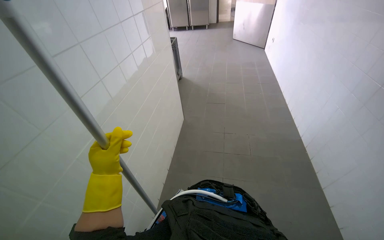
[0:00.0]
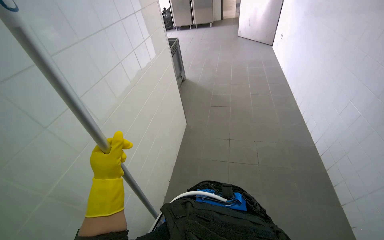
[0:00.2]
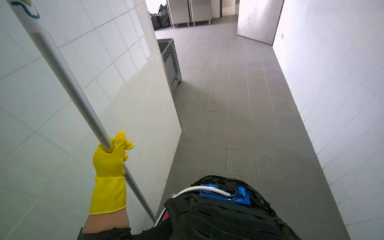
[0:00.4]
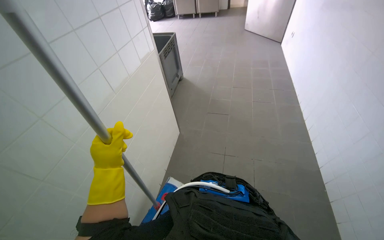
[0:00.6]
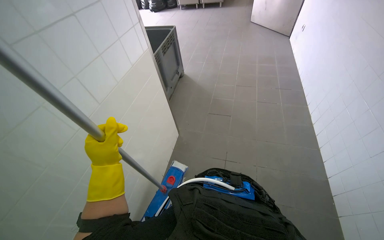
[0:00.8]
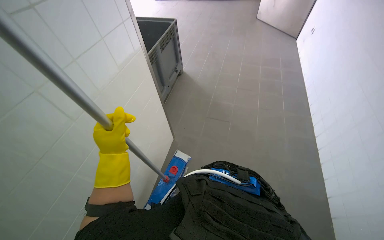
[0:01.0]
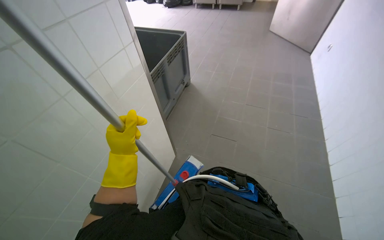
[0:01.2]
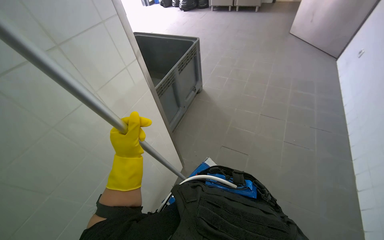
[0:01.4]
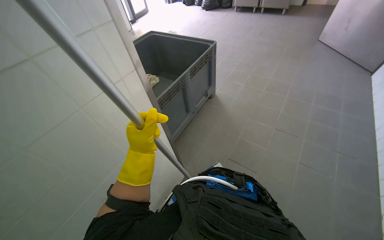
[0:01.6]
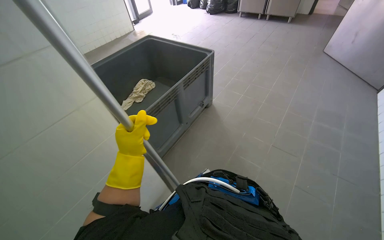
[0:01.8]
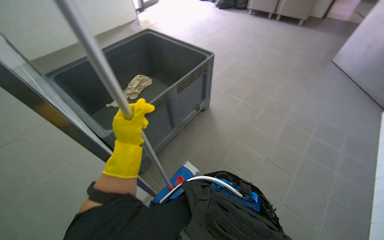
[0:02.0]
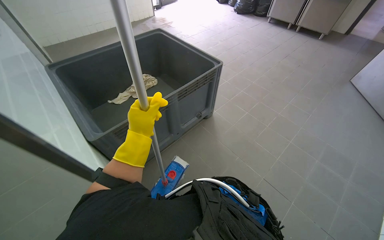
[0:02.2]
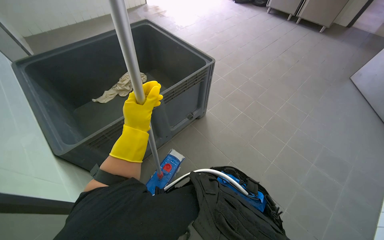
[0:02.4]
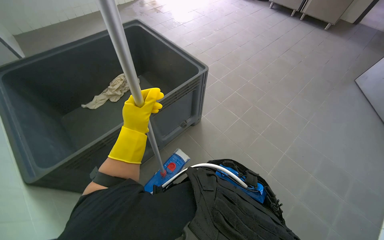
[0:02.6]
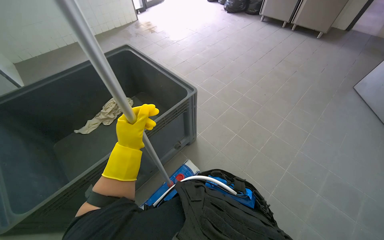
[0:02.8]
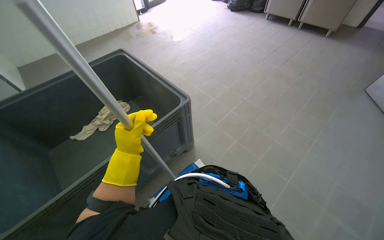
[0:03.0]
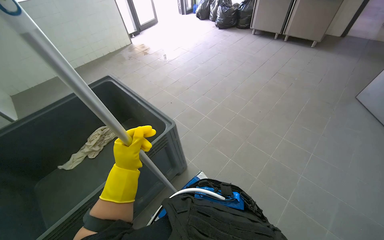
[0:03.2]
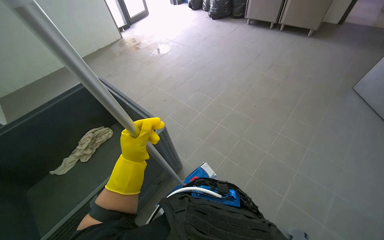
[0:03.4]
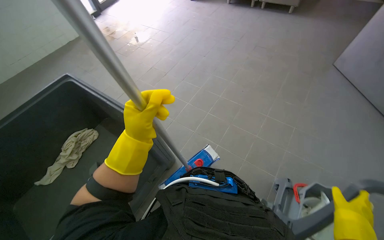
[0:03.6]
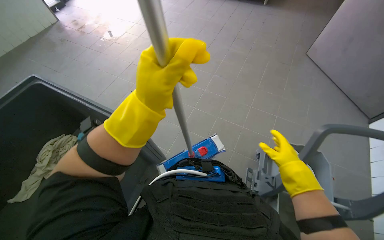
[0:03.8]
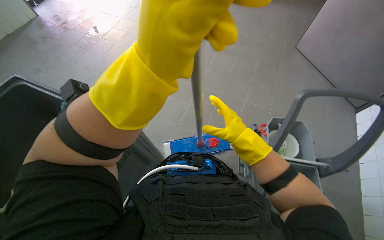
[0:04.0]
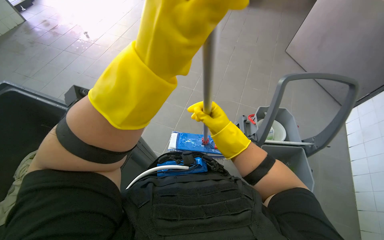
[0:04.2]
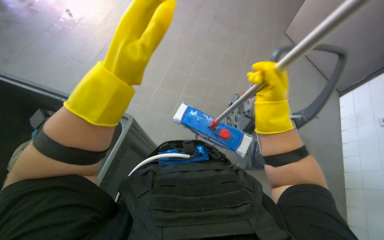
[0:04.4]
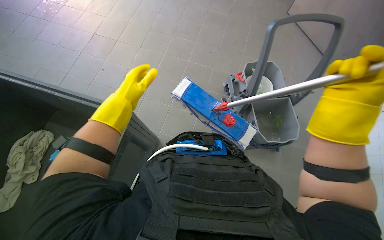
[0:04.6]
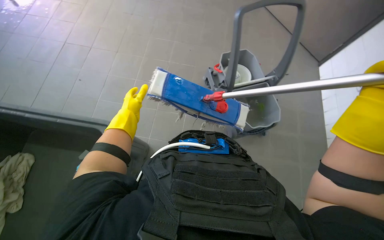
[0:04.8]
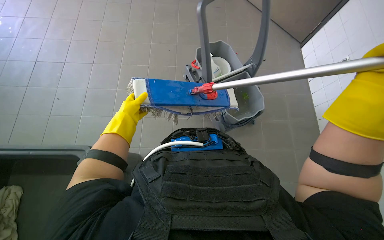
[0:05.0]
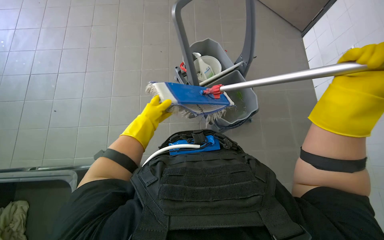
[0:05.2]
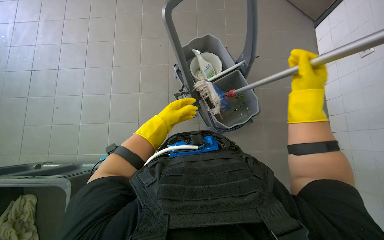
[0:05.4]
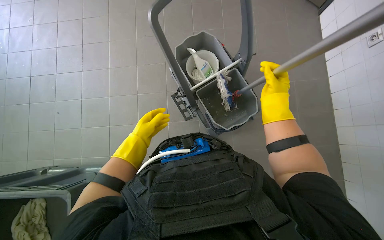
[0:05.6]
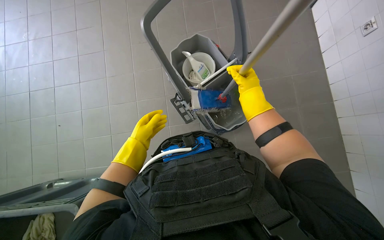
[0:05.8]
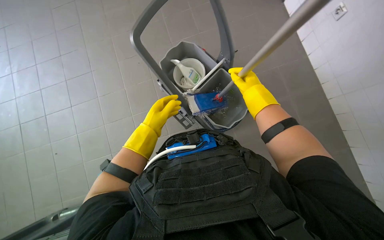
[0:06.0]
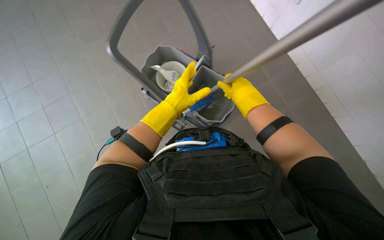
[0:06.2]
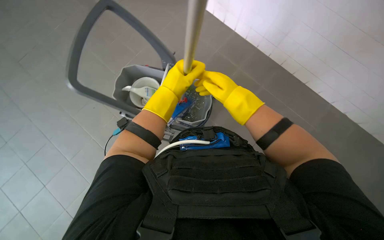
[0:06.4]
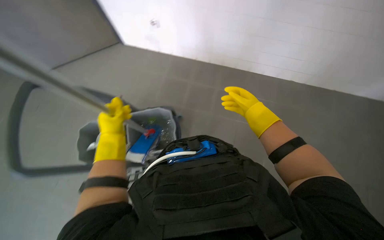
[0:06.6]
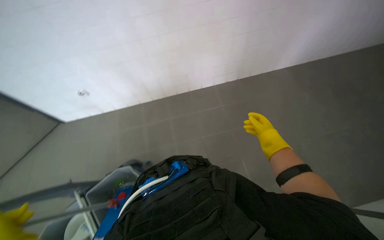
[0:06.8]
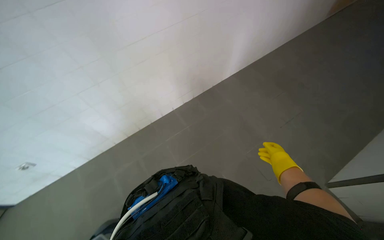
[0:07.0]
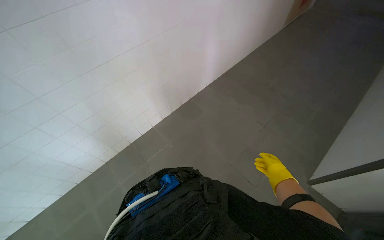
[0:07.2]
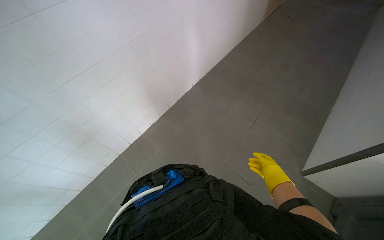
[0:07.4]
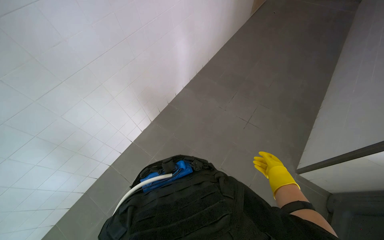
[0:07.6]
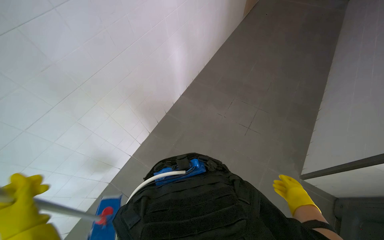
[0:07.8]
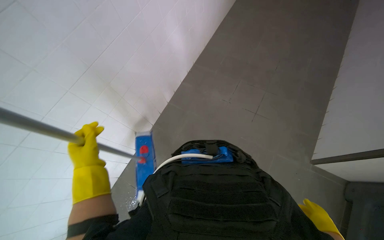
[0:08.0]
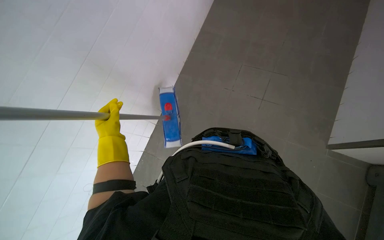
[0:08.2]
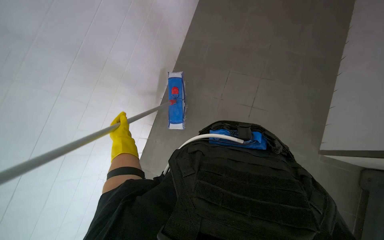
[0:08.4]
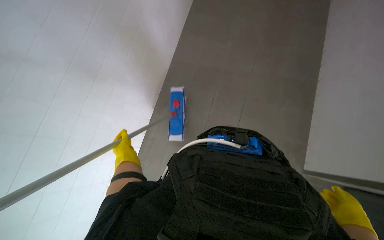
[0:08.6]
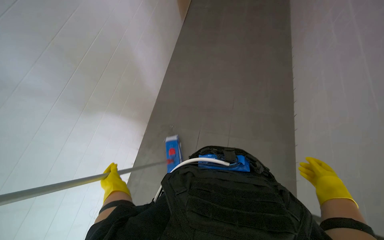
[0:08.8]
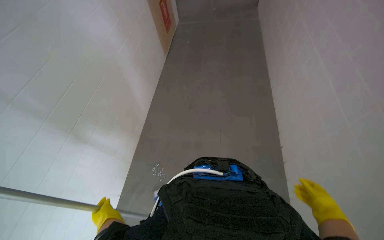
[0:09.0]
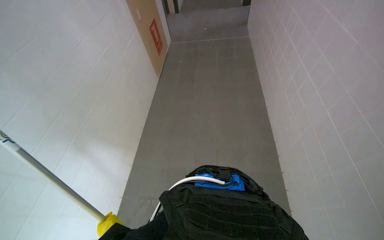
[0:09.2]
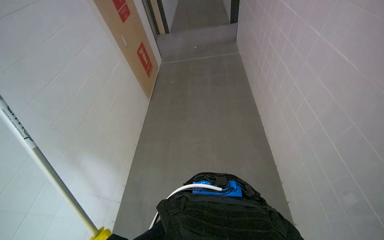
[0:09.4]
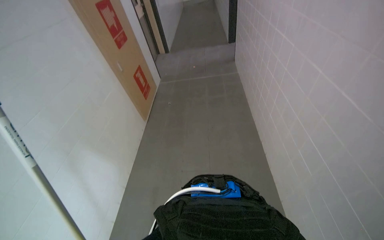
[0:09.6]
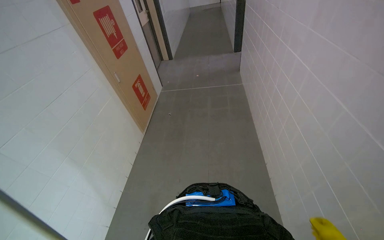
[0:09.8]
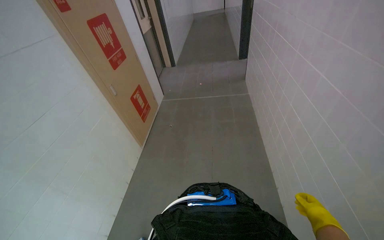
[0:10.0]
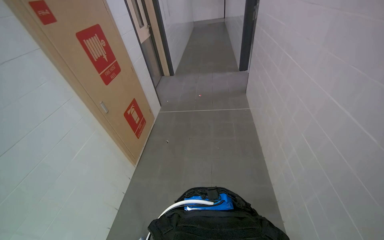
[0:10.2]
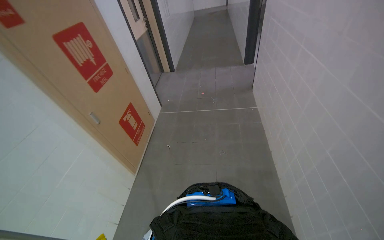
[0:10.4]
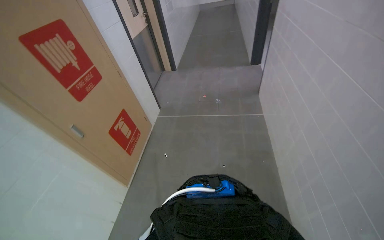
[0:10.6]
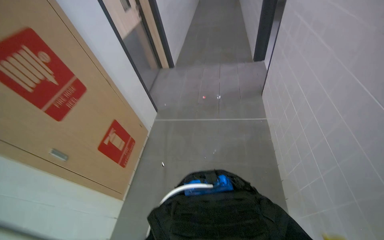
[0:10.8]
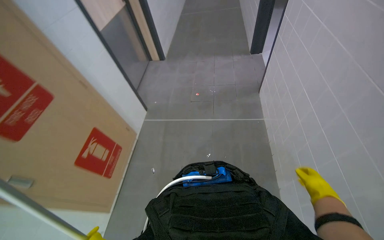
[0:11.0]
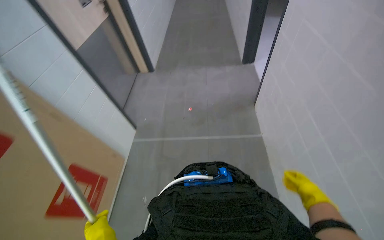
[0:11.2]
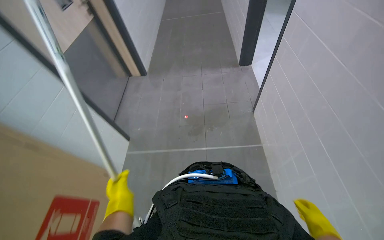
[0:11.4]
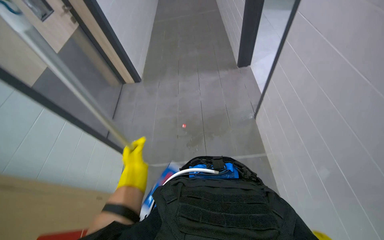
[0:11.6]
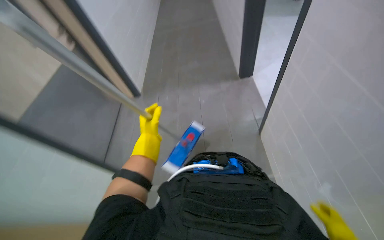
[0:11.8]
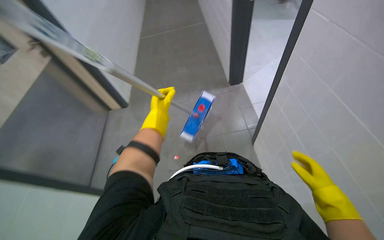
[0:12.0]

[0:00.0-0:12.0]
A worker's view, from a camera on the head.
Job: mopping floor.
The whole recording: Mopping the floor. The worker mops the tiled floor with a flat mop and a bucket.
0:01.6 to 0:03.0: The wearer moves roughly 1 m.
0:03.0 to 0:04.4: The head turns to the right by about 30 degrees. The view tips downward by some 15 degrees. The left hand goes some 40 cm up the picture.
0:04.4 to 0:06.0: The scene rotates counterclockwise by approximately 35 degrees. The left hand is displaced farther from the camera by about 20 cm.
0:07.6 to 0:09.0: The view tilts roughly 15 degrees upward.
0:09.0 to 0:10.4: The wearer moves approximately 70 cm. The wearer looks some 15 degrees further upward.
0:10.4 to 0:12.0: The camera travels roughly 1.5 m.

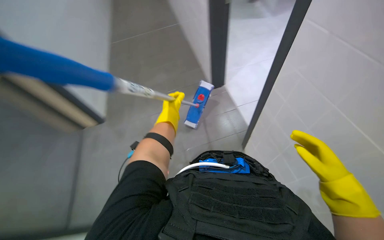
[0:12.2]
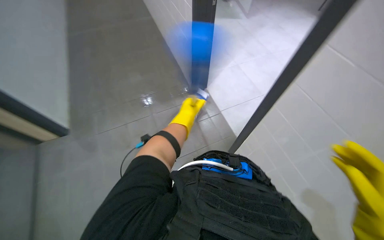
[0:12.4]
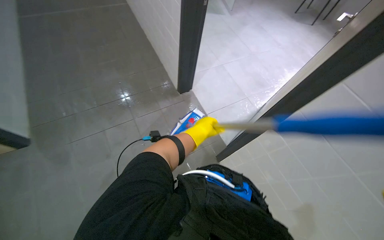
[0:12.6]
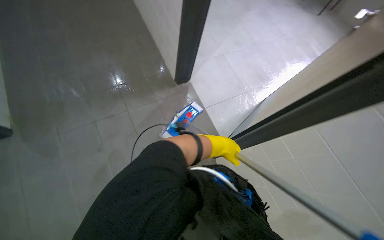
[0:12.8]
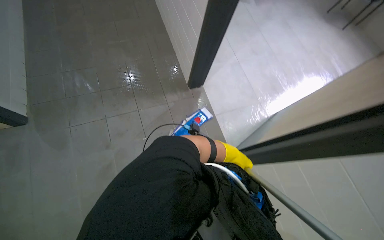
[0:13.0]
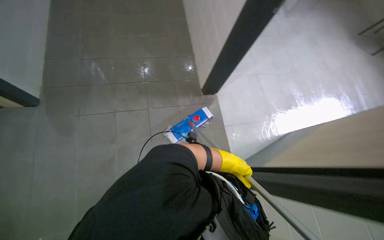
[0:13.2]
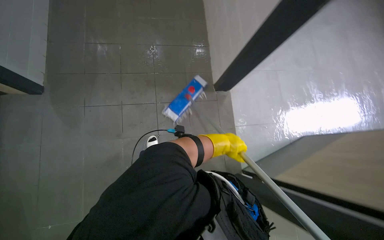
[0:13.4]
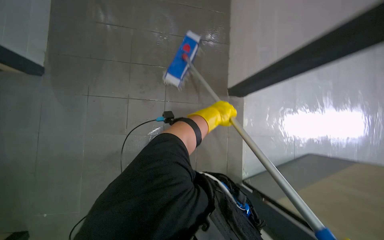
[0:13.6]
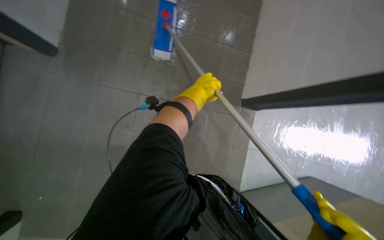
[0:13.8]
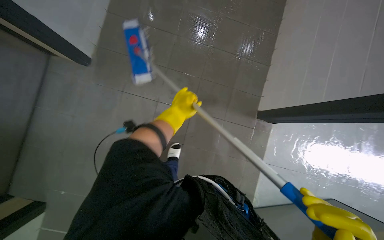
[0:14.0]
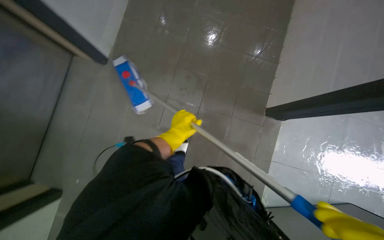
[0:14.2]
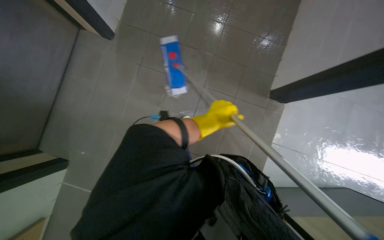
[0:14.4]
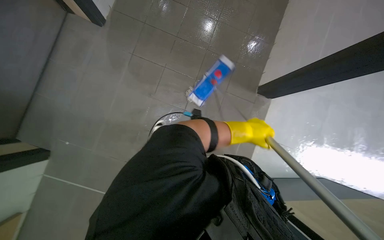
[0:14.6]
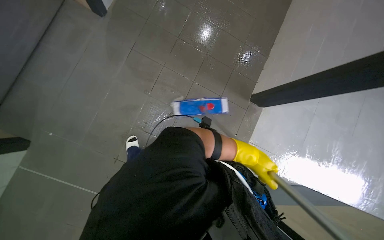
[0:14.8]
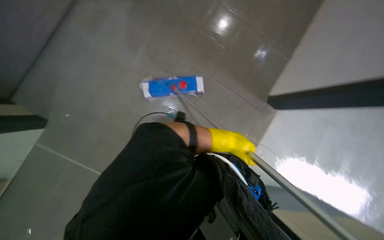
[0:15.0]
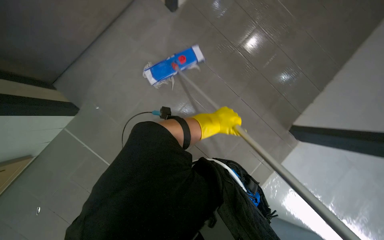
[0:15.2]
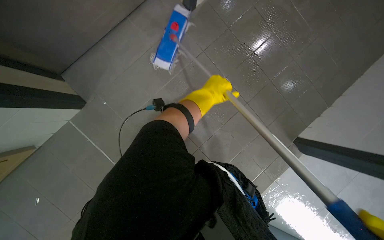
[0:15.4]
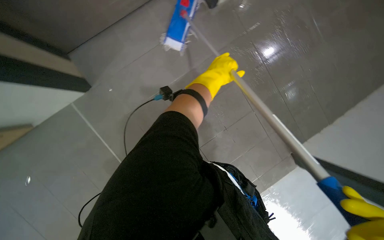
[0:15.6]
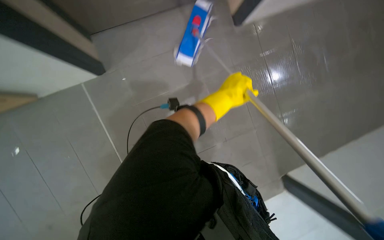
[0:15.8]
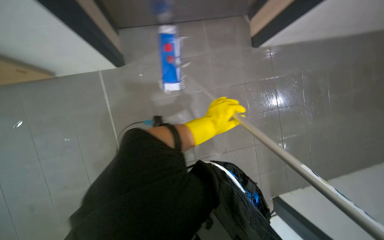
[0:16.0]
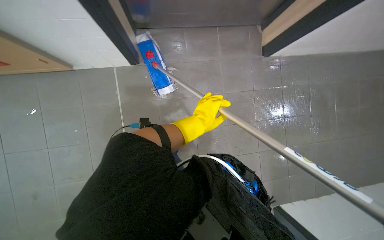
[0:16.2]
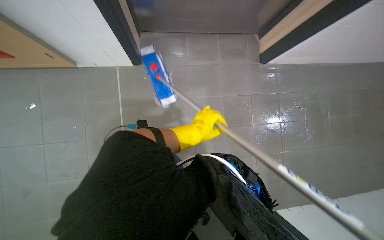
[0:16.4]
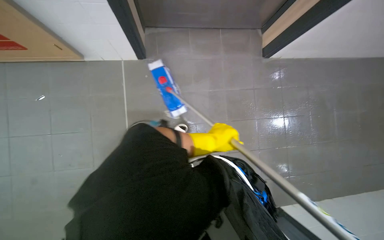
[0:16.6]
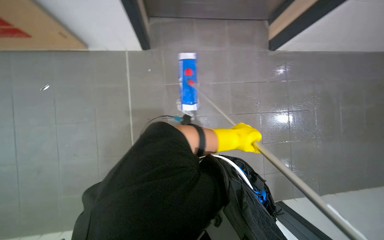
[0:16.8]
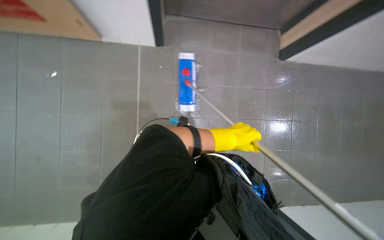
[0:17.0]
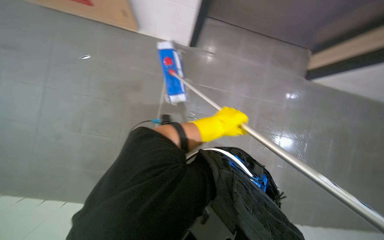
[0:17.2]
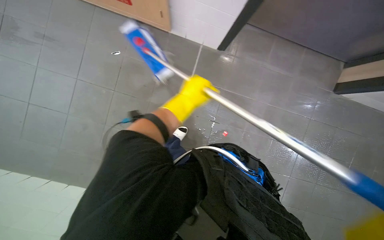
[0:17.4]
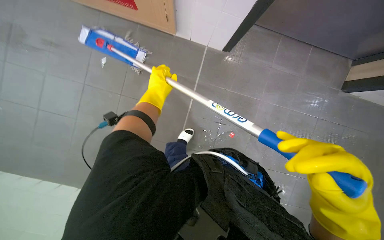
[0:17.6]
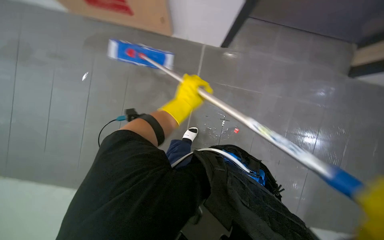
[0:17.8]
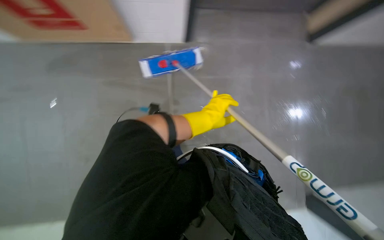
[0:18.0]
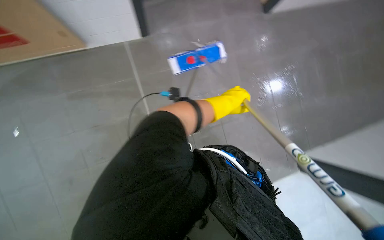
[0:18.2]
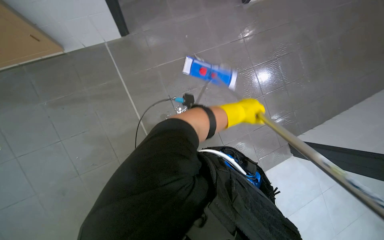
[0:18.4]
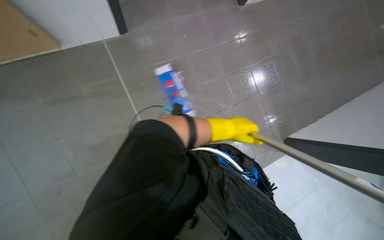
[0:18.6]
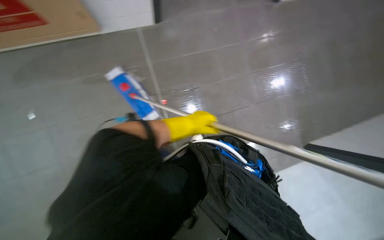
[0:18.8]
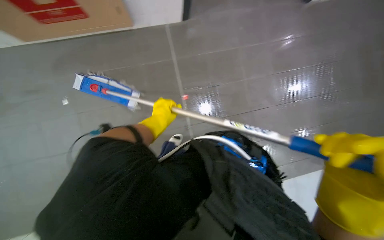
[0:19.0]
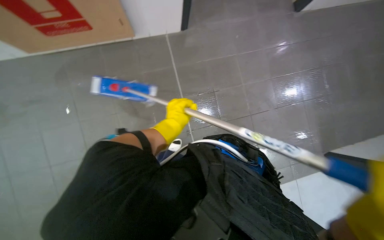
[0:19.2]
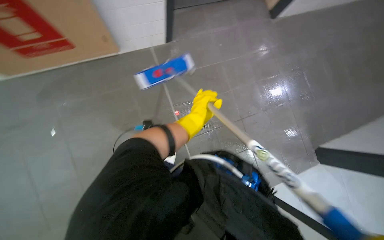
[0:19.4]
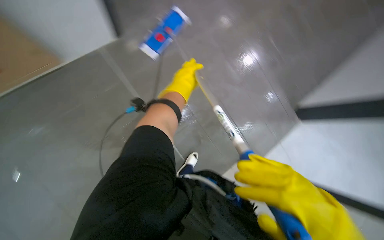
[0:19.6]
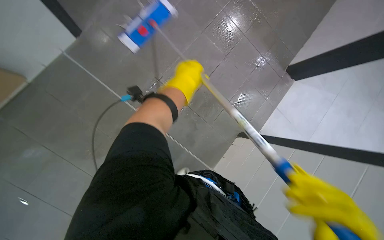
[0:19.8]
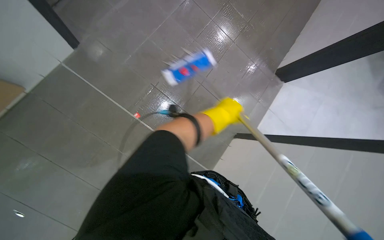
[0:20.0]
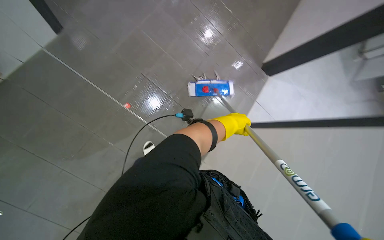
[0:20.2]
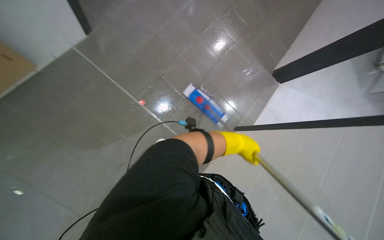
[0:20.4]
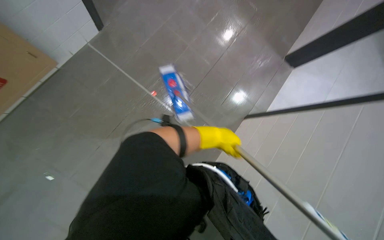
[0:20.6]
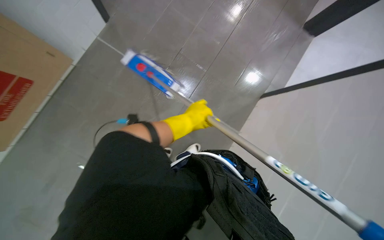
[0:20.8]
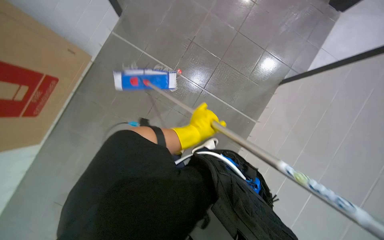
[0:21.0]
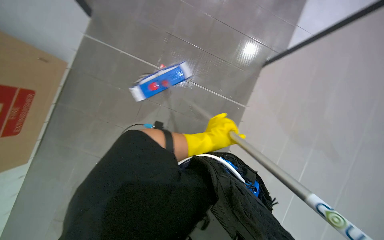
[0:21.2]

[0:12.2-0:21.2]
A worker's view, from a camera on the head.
Job: mopping floor.
The whole recording: Mopping the floor. The worker mops the tiled floor with a flat mop and a bucket.
0:12.2 to 0:13.8: Everything in view rotates about 45 degrees clockwise.
0:13.8 to 0:15.2: The left hand moves left and right over some 30 cm, changing direction 2 times.
0:15.2 to 0:16.6: Everything in view rotates about 40 degrees clockwise.
0:16.6 to 0:18.2: The left hand goes left and right, about 25 cm each way, reversing 2 times.
0:18.2 to 0:19.8: The left hand shifts some 15 cm to the left and nearer to the camera.
0:19.8 to 0:21.2: The wearer looks some 15 degrees further downward. The left hand shifts approximately 35 cm down the picture, and goes farther from the camera and returns, approximately 15 cm each way.
